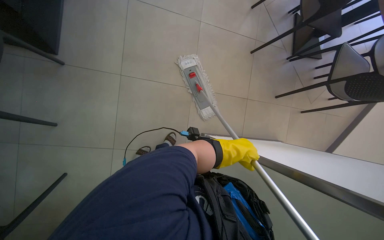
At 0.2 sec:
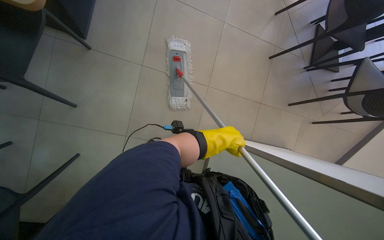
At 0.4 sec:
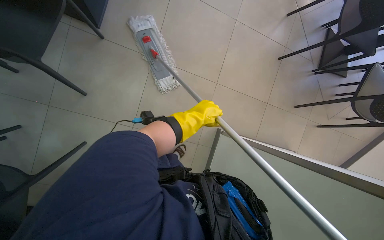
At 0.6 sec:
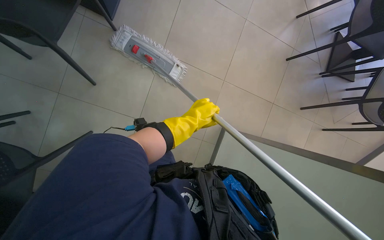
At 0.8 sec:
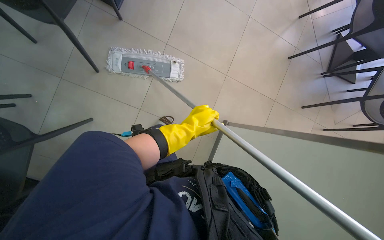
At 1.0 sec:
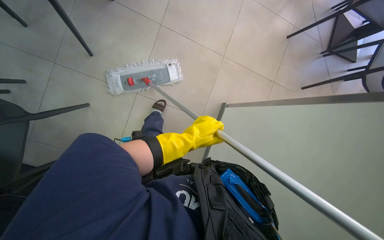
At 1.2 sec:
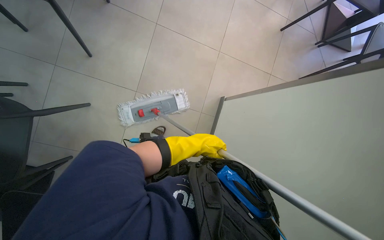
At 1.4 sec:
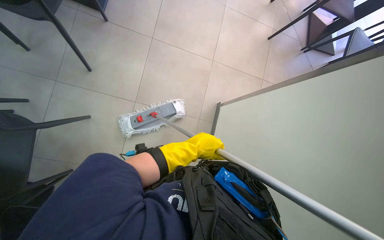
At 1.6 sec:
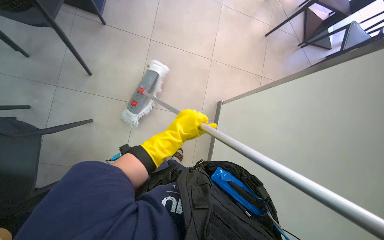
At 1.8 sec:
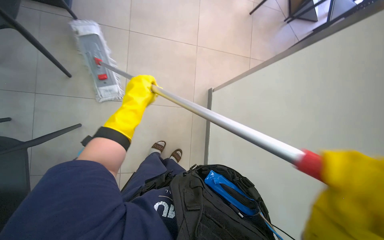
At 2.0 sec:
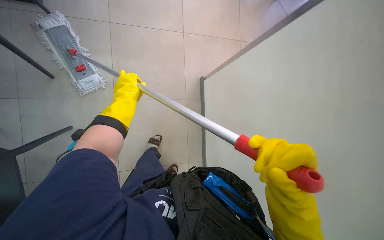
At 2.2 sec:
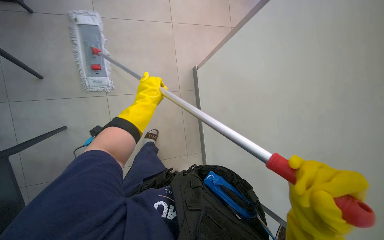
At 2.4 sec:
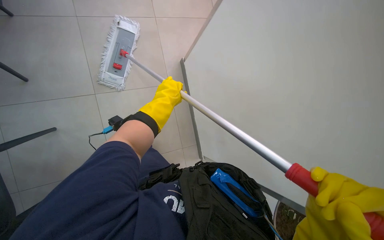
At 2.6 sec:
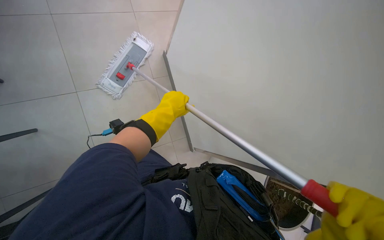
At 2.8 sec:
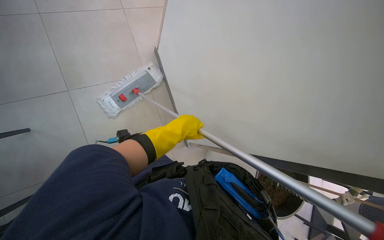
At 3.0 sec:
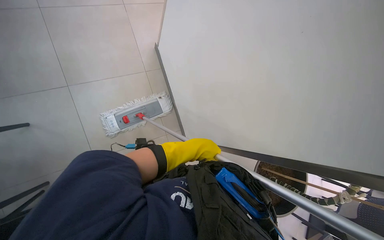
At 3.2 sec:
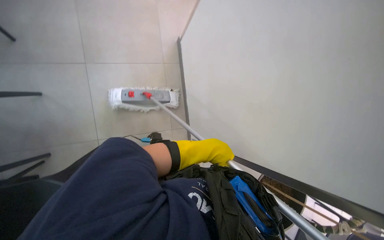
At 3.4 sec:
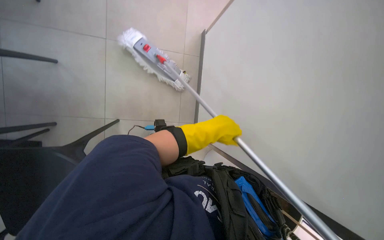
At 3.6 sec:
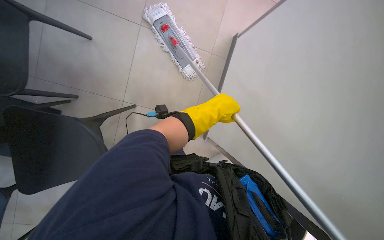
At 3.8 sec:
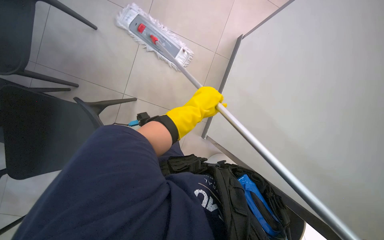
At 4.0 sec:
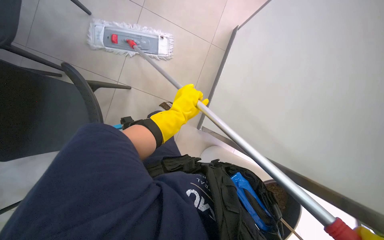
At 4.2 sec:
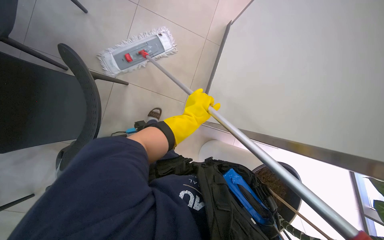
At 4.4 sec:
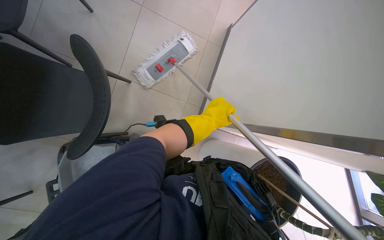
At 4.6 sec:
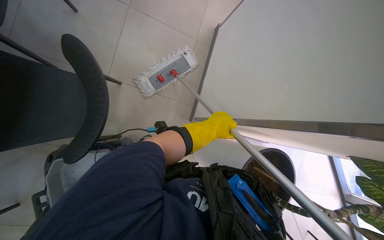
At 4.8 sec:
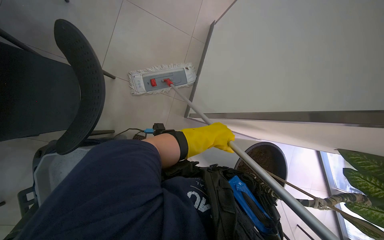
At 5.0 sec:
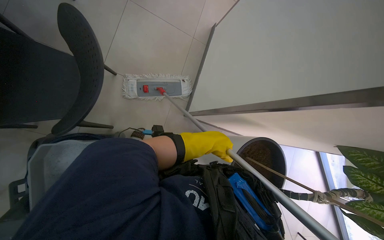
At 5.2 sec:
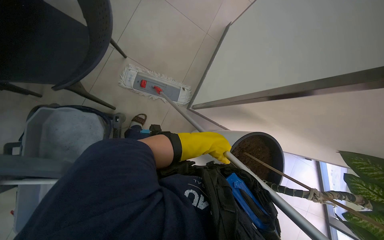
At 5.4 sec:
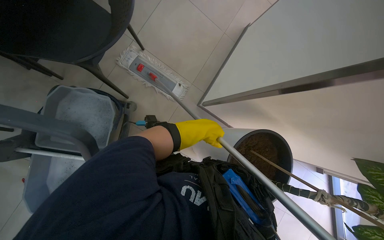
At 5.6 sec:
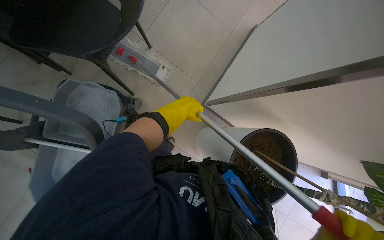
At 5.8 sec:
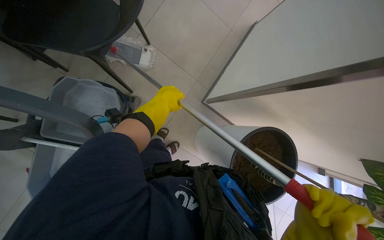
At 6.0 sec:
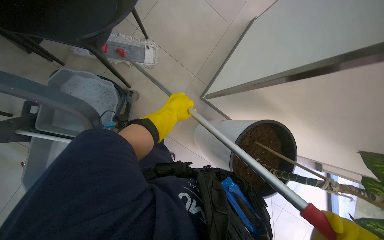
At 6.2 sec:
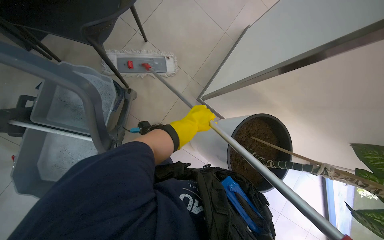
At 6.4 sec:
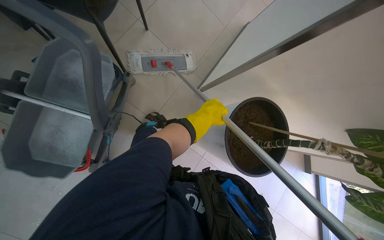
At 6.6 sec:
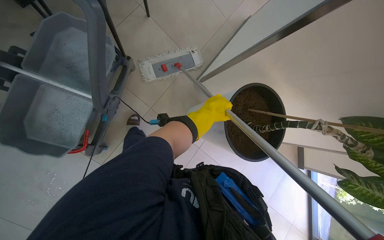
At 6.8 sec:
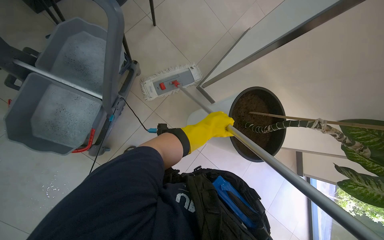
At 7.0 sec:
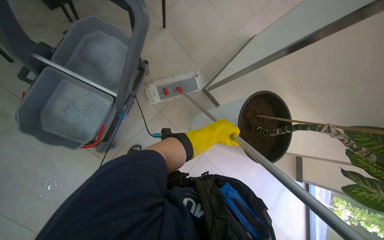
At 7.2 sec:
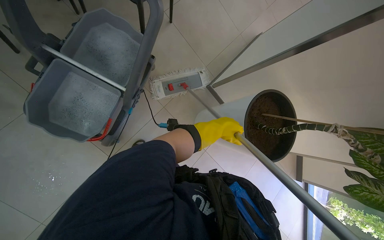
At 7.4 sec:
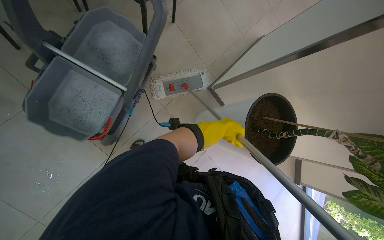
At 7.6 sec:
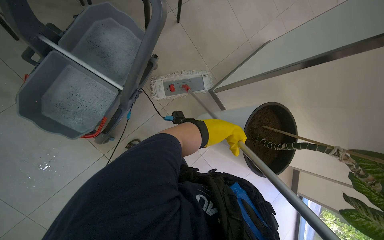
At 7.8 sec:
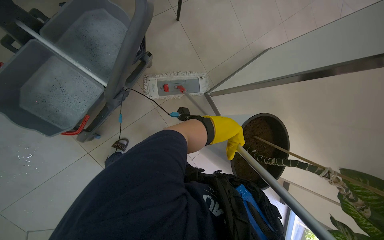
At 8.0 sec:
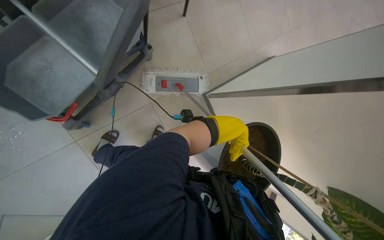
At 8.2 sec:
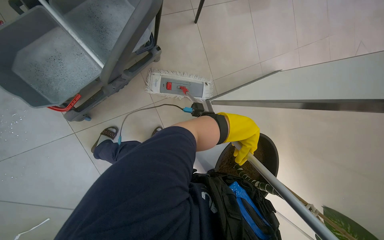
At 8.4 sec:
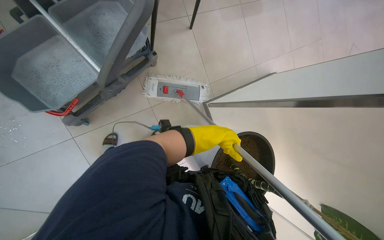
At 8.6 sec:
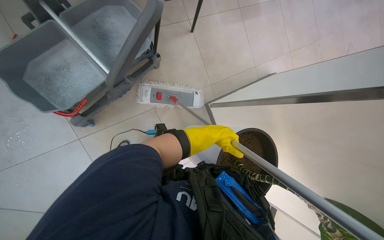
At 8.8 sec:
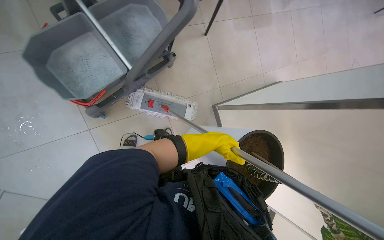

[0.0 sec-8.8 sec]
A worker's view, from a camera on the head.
Job: mopping floor.
The whole recording: Mopping cafeteria floor. The worker mops the tiled floor of the cafeteria with a flat mop, moving chairs to clear the path.
1.4 sec to 3.0 sec: The left hand travels to the left and back again, some 15 cm each way.
4.4 sec to 5.8 sec: The left hand goes about 15 cm to the left.
5.8 sec to 7.4 sec: The camera is carried approximately 40 cm.

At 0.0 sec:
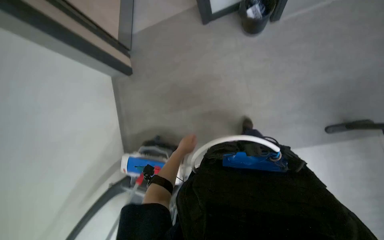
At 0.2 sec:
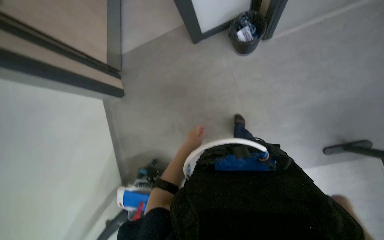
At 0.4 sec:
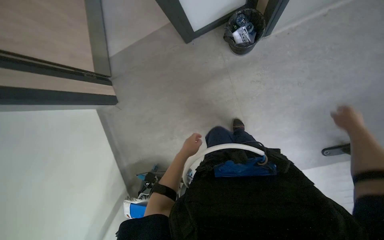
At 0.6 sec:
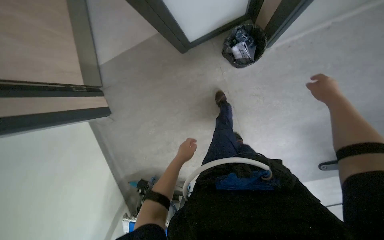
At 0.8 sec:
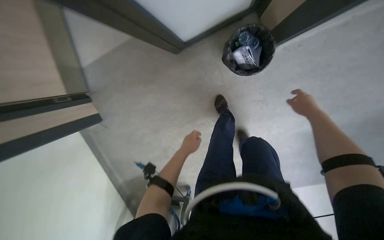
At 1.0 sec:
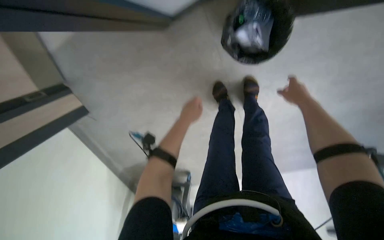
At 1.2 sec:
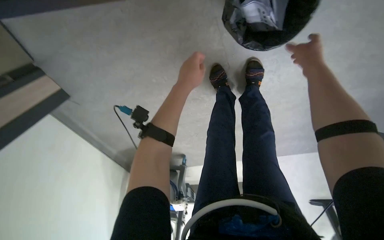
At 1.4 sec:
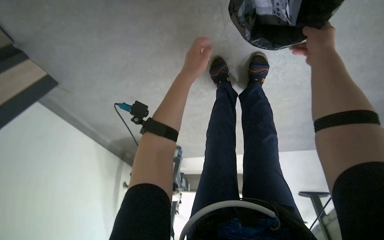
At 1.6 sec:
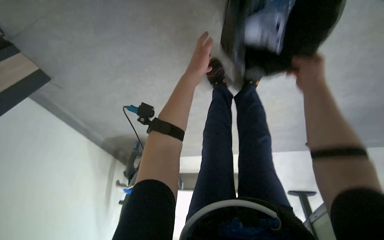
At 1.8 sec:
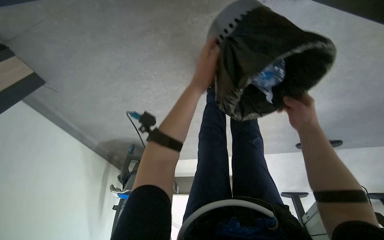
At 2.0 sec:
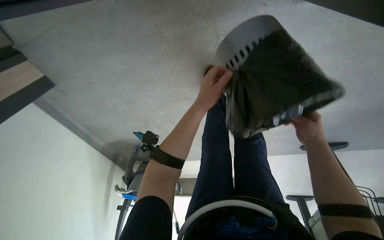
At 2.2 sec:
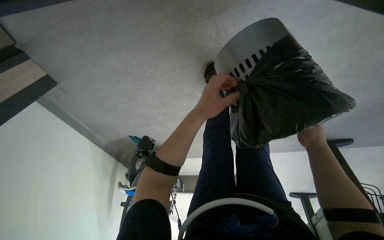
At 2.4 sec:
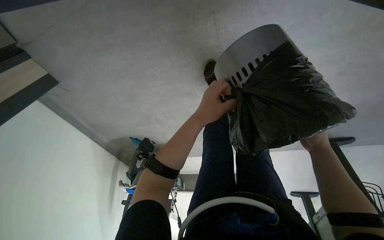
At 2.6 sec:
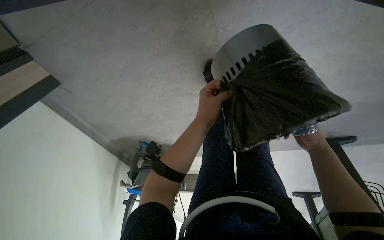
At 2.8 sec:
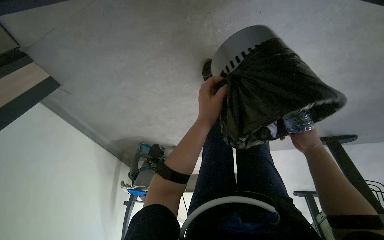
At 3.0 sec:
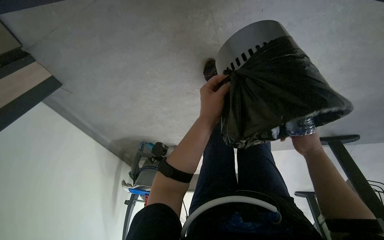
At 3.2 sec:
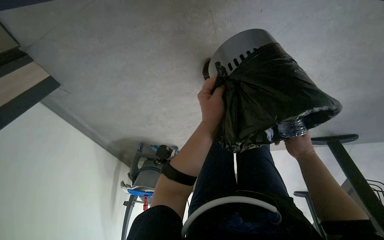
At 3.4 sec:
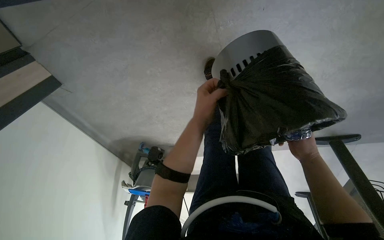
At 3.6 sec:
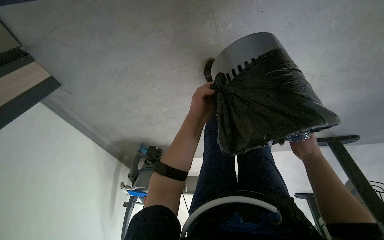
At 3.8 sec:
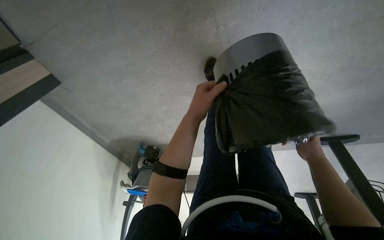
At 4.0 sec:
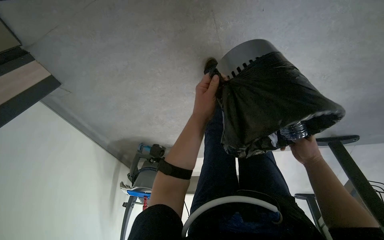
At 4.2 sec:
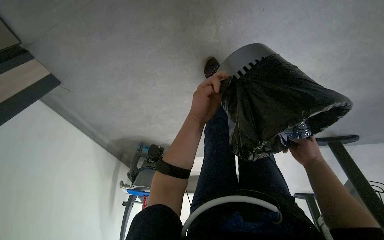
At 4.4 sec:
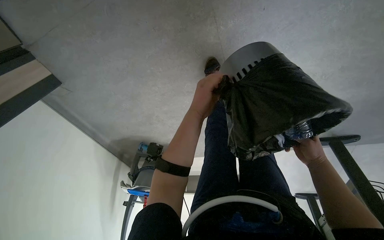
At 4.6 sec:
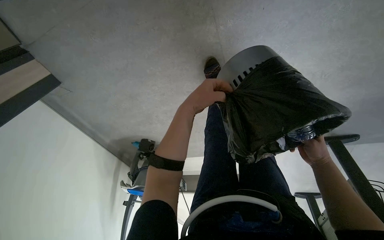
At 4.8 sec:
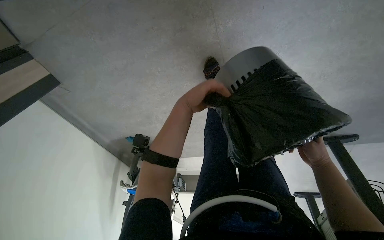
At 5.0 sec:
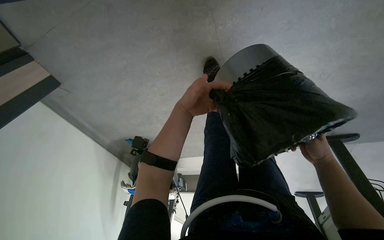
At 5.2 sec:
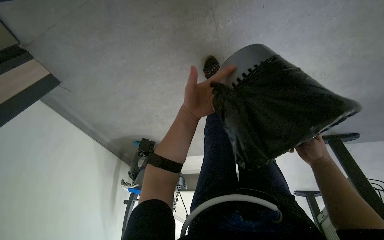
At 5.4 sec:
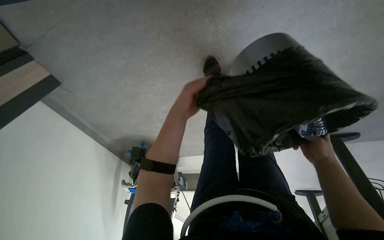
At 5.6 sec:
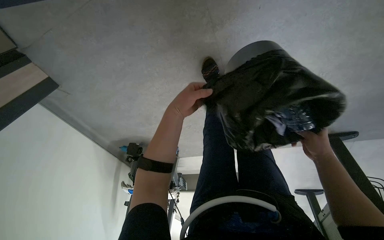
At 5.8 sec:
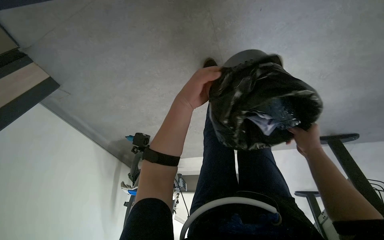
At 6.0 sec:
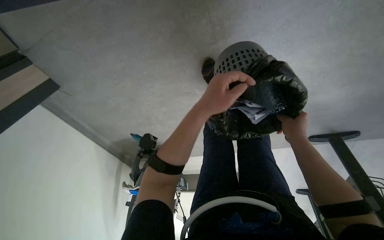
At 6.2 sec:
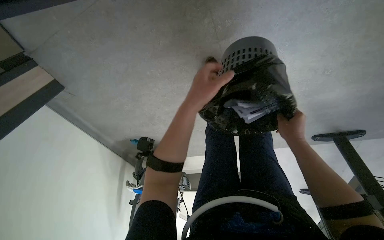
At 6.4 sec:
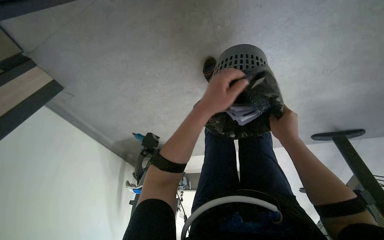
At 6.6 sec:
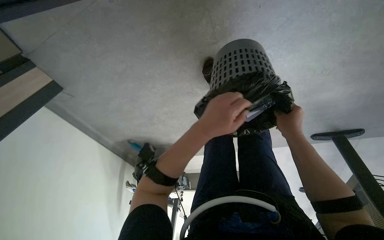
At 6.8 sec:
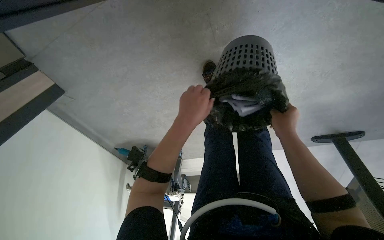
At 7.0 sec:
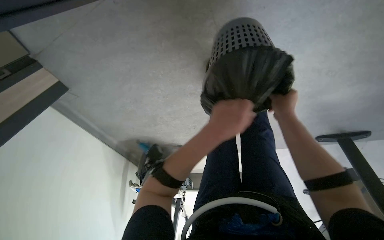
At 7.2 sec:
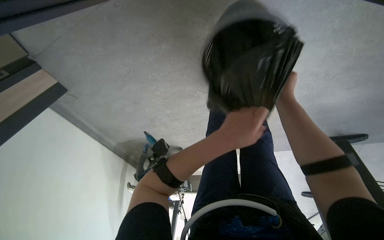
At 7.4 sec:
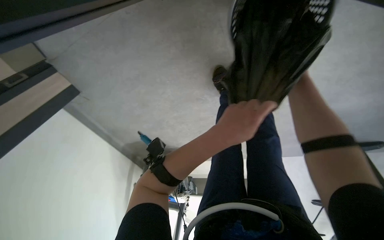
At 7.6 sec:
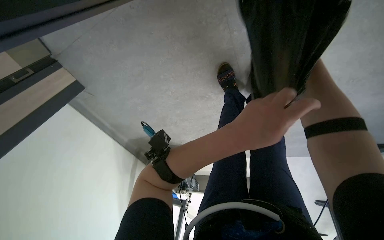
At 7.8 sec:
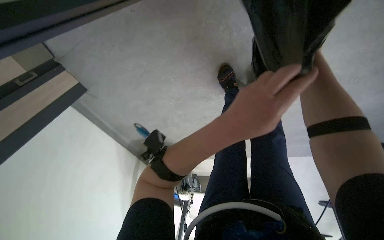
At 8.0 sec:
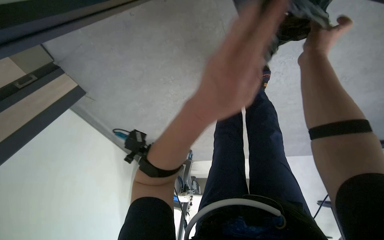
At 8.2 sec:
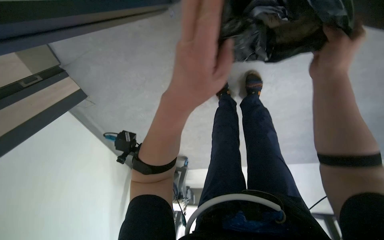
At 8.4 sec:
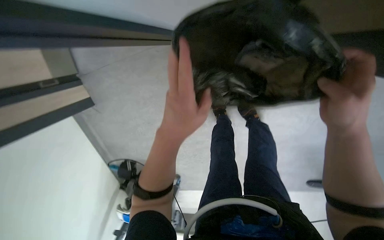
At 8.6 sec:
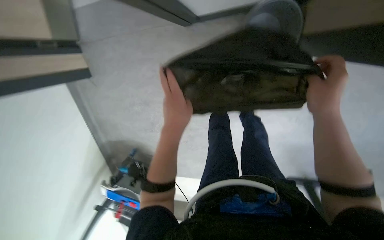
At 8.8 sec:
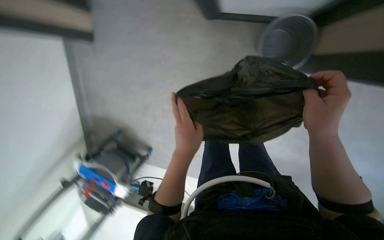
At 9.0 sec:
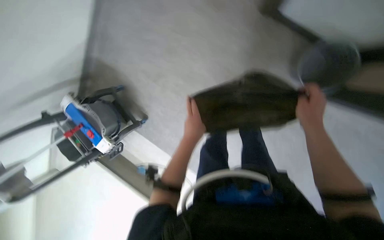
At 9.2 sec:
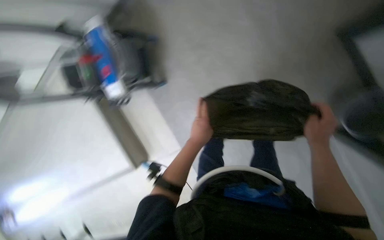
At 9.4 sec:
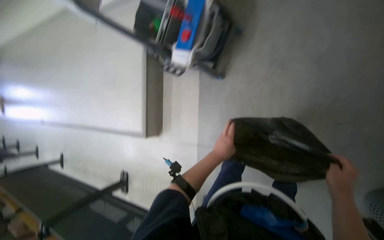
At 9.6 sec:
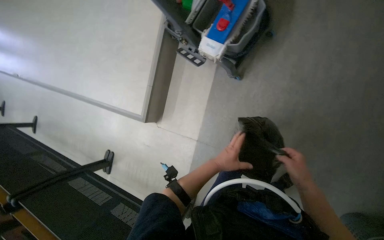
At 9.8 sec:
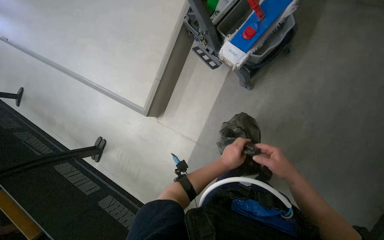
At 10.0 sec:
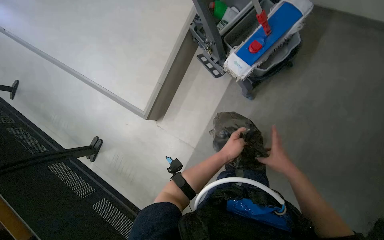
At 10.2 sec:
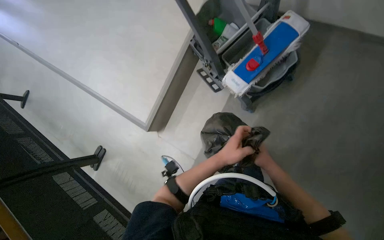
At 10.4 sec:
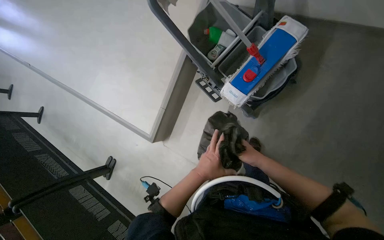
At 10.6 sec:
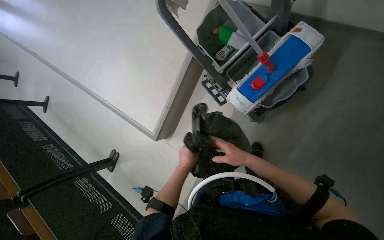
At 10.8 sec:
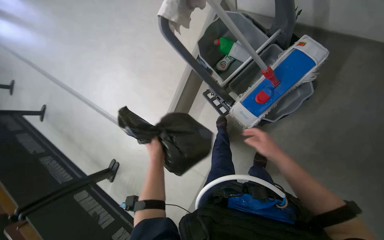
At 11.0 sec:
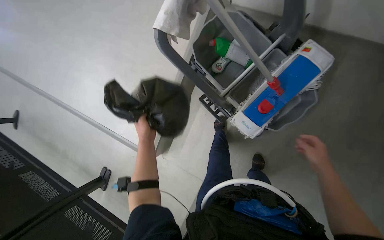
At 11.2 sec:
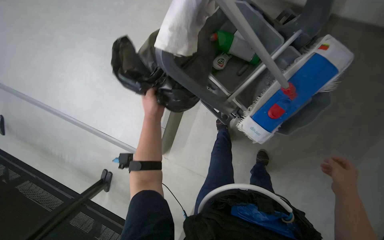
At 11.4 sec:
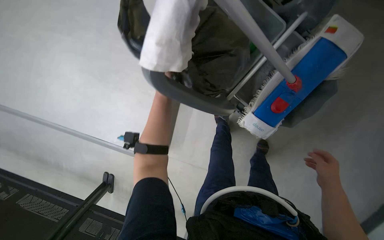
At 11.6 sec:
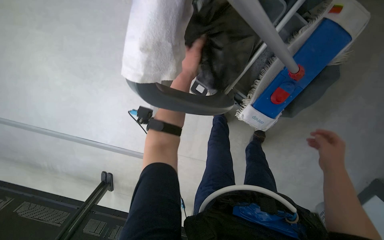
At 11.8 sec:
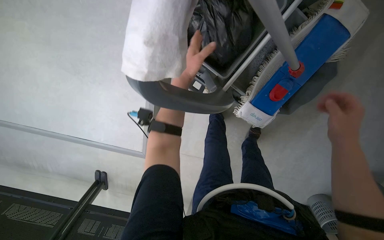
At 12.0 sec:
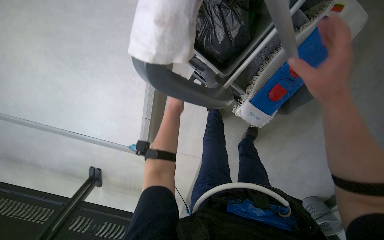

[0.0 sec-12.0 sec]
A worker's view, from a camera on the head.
Job: managing trash.
The whole recording: Emptying trash and preparing mop. The worker empties a trash can and prepares the mop by wetting it in a bucket.
1.6 sec to 3.0 sec: The left hand is displaced down the picture by some 15 cm. Meanwhile the right hand travels down the picture, farther from the camera and to the right by approximately 25 cm.
3.0 sec to 4.4 sec: The hands are busy where they are.
4.4 sec to 6.0 sec: The hands work in one place, with small movements.
6.0 sec to 7.6 sec: The right hand is displaced up the picture and nearer to the camera by approximately 20 cm.
7.6 sec to 9.0 sec: The left hand travels farther from the camera and to the left by roughly 20 cm. The right hand heads down the picture, covering roughly 10 cm.
10.4 sec to 12.0 sec: The camera travels about 60 cm. The head turns to the right by roughly 20 degrees. The wearer looks some 25 degrees further downward.
